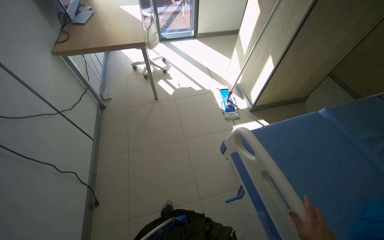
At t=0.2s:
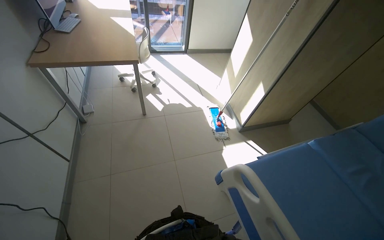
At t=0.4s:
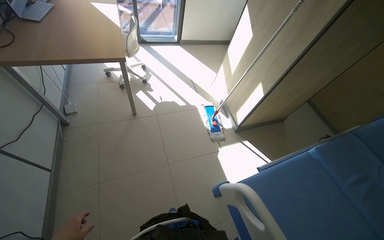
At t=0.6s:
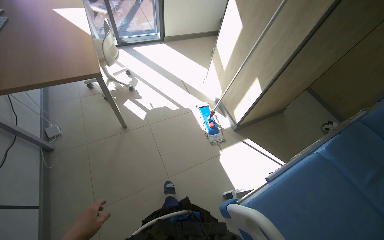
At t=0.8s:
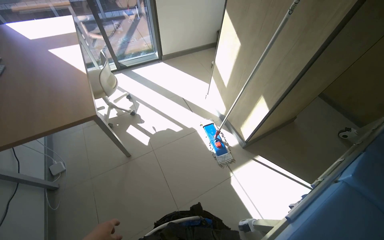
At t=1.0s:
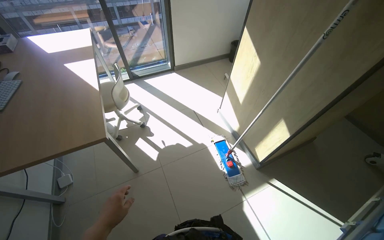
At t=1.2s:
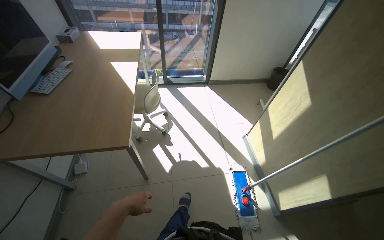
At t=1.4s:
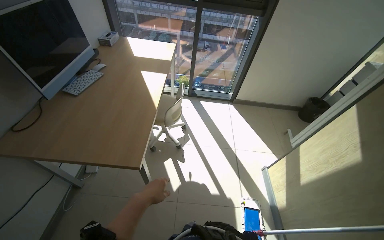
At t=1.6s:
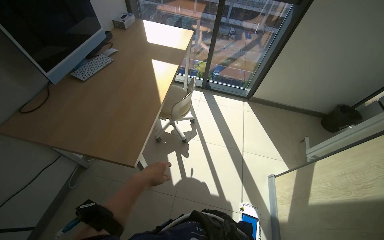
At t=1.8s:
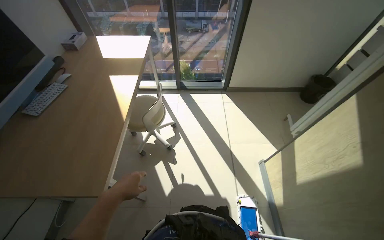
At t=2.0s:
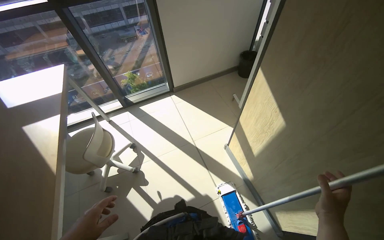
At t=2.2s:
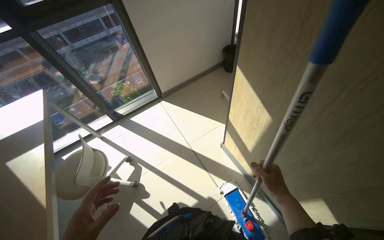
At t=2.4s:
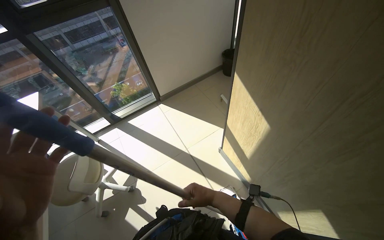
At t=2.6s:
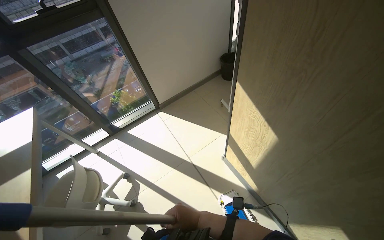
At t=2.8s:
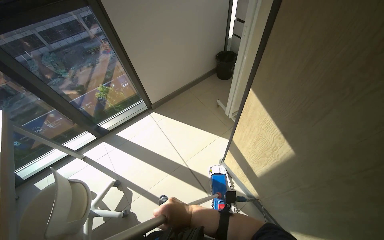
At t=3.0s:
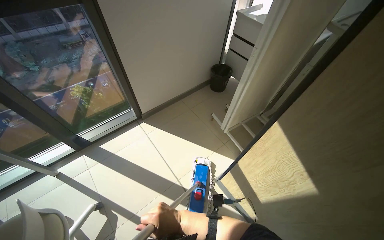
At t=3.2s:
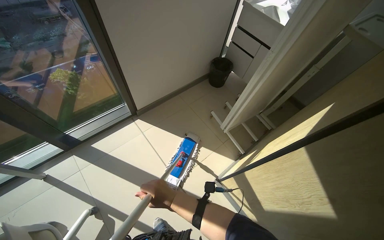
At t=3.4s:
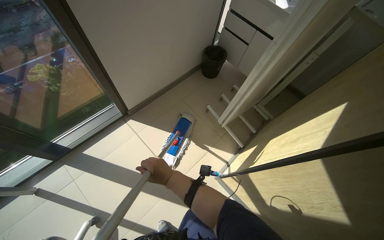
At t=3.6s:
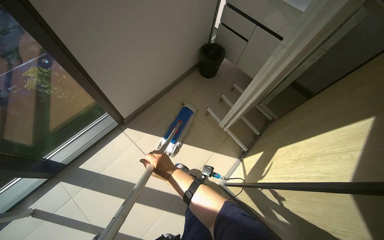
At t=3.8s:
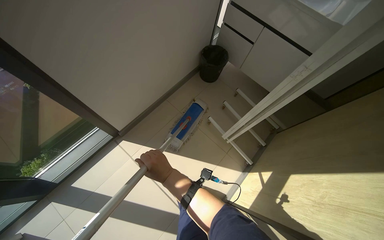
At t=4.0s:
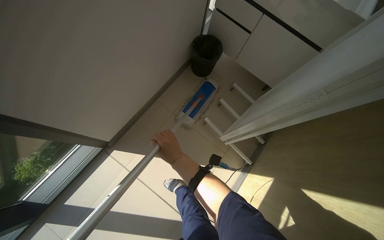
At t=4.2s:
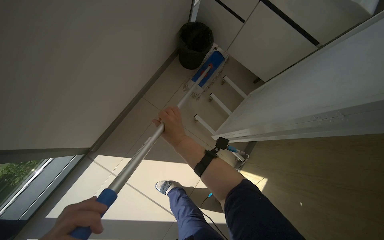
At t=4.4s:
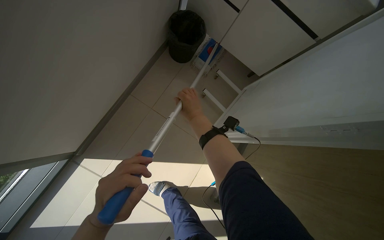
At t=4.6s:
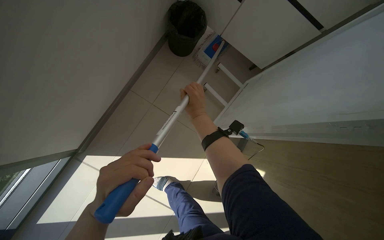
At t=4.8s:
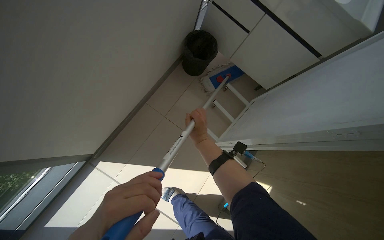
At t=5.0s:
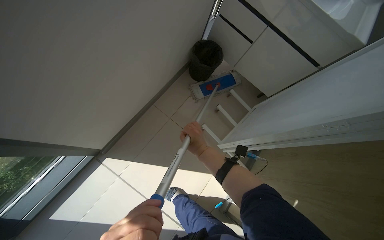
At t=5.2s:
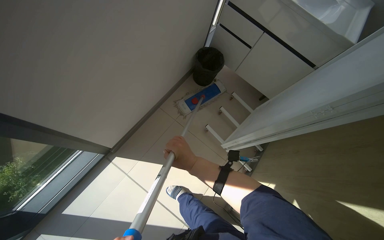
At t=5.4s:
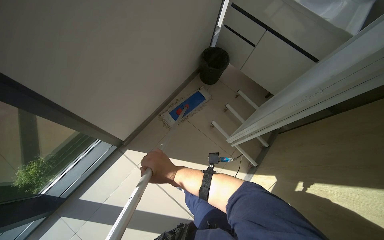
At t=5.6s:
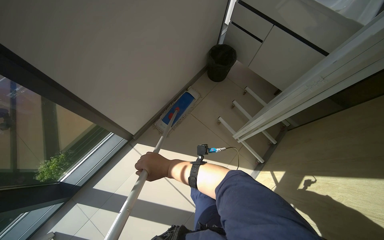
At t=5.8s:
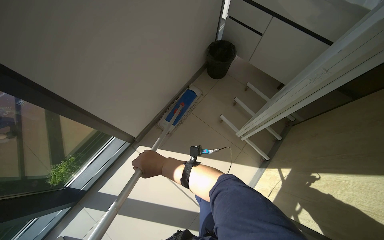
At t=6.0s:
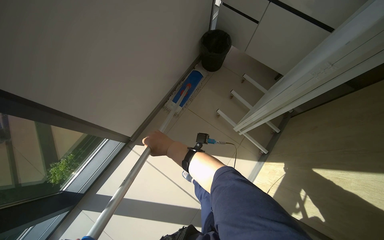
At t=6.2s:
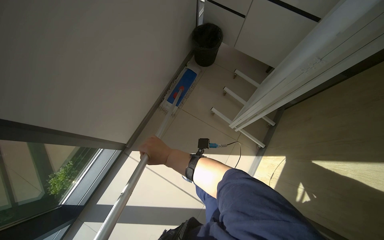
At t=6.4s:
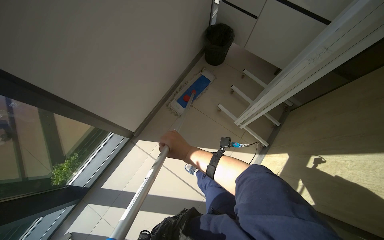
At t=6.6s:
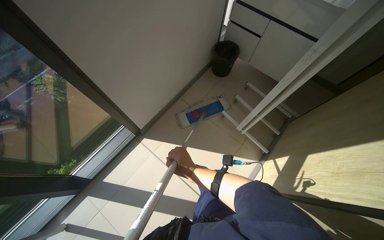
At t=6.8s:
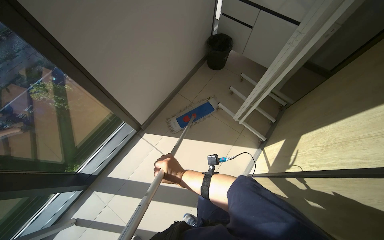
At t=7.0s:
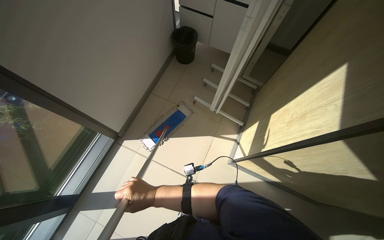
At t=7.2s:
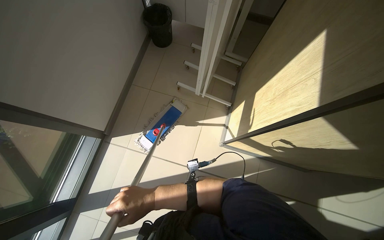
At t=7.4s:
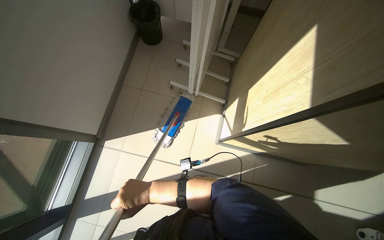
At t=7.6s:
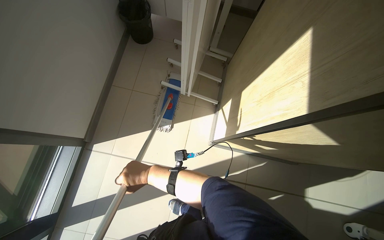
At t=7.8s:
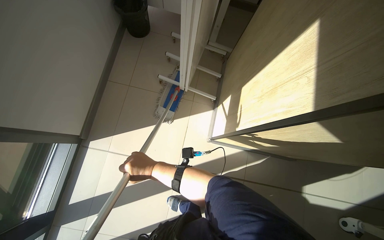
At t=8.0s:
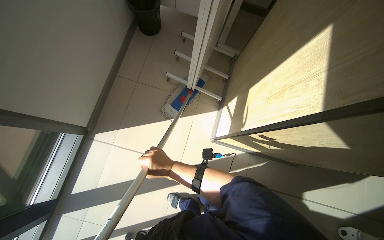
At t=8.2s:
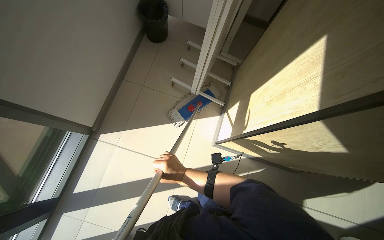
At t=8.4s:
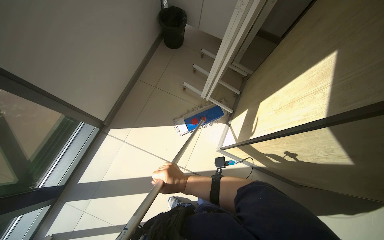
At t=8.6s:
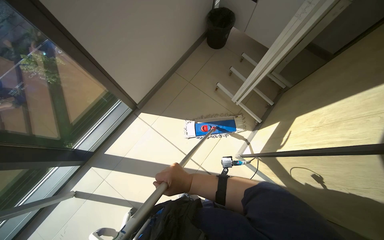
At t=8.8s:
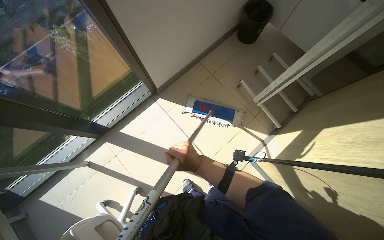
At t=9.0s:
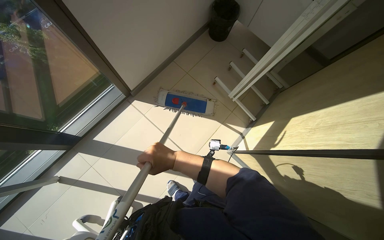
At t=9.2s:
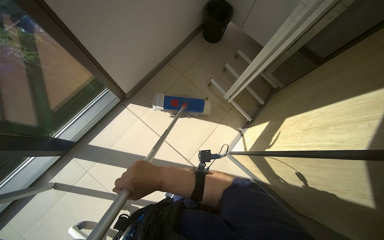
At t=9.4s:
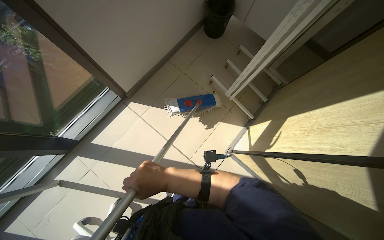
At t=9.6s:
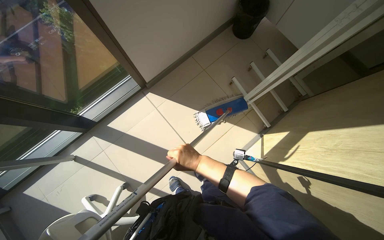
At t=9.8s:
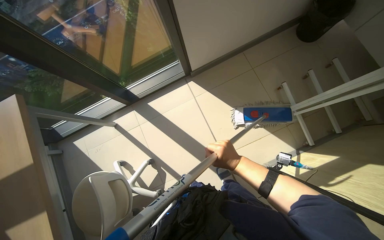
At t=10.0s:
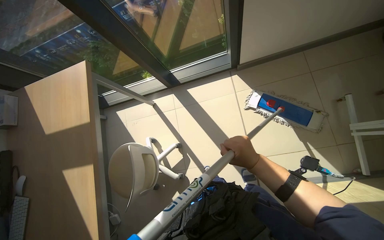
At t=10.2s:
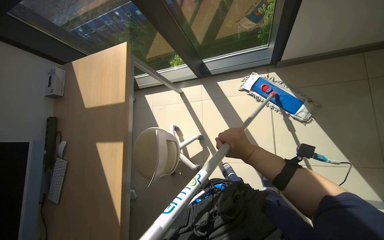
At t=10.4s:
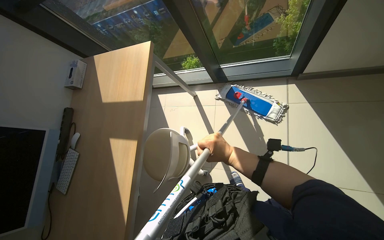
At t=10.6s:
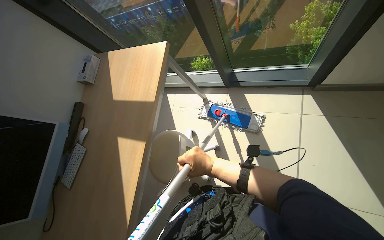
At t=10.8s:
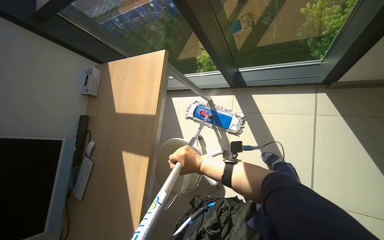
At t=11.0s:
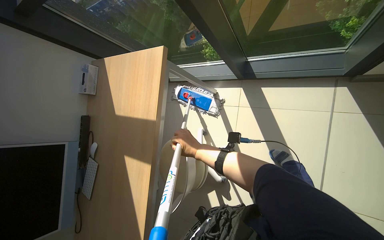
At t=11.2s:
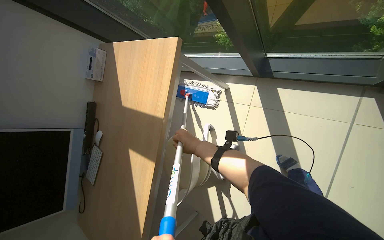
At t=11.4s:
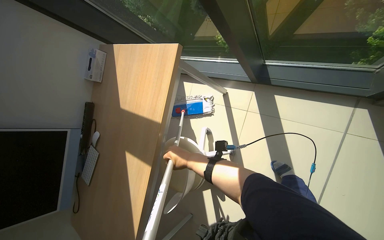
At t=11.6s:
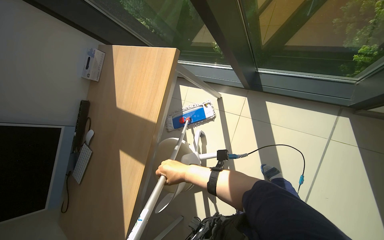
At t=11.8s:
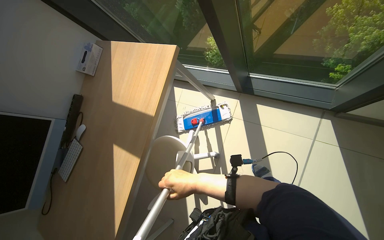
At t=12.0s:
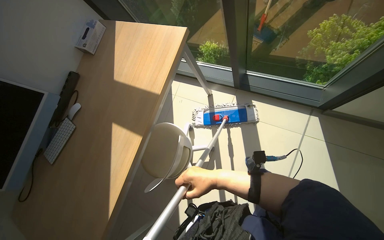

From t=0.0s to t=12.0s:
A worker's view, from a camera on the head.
Job: mopping floor.
The whole recording: Mopping the floor. The worker mops the floor of the room with a flat mop.
From t=0.0s to t=1.6s: The camera is carried roughly 1 m. The wearer's head swings about 30 degrees to the left.
From t=1.6s to t=3.0s: The wearer moves approximately 70 cm. The wearer's head swings some 50 degrees to the right.
From t=3.0s to t=4.4s: The wearer moves approximately 90 cm. The head turns to the right by approximately 20 degrees. The wearer looks about 30 degrees further downward.
From t=4.4s to t=6.0s: The right hand is displaced down the picture and to the left by roughly 25 cm.
From t=6.0s to t=7.6s: The wearer's head swings roughly 25 degrees to the right.
From t=7.6s to t=9.0s: The scene rotates clockwise by approximately 30 degrees.
From t=9.0s to t=10.4s: The head rotates approximately 60 degrees to the left.
From t=10.4s to t=12.0s: The right hand shifts some 10 cm to the left.

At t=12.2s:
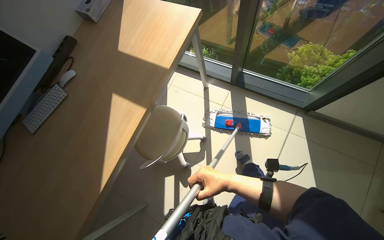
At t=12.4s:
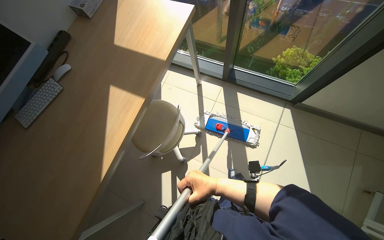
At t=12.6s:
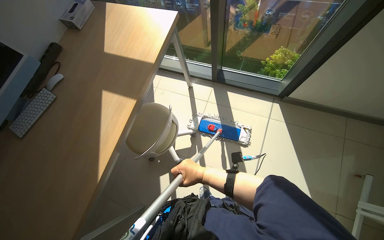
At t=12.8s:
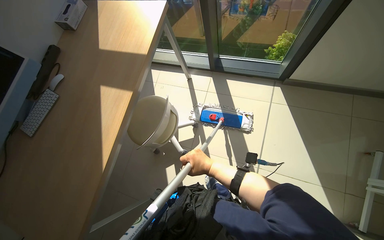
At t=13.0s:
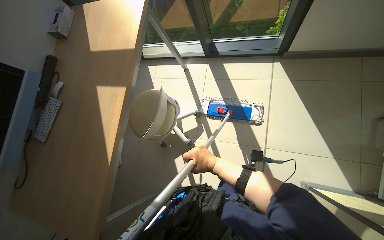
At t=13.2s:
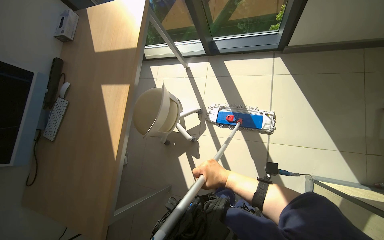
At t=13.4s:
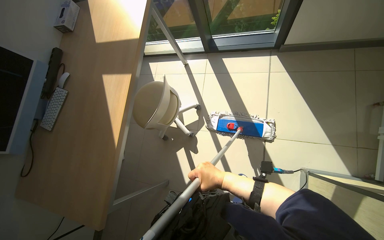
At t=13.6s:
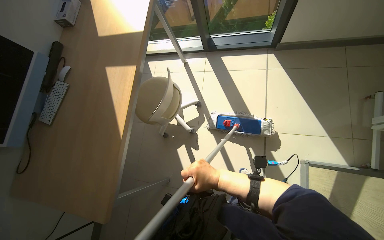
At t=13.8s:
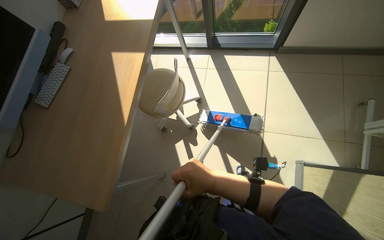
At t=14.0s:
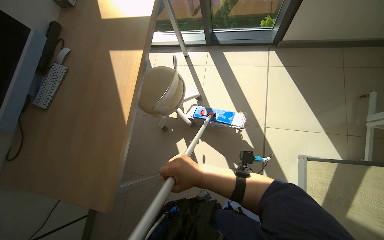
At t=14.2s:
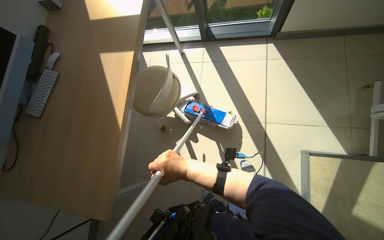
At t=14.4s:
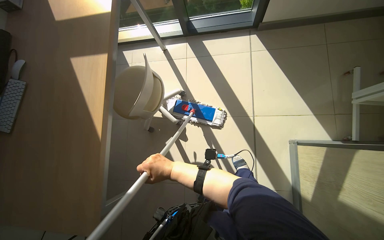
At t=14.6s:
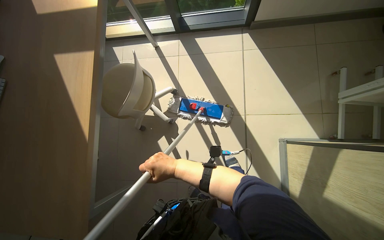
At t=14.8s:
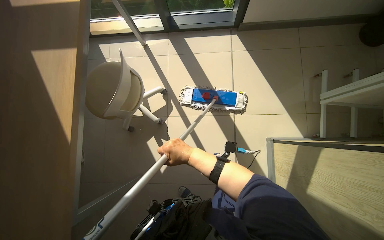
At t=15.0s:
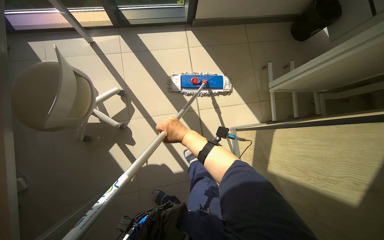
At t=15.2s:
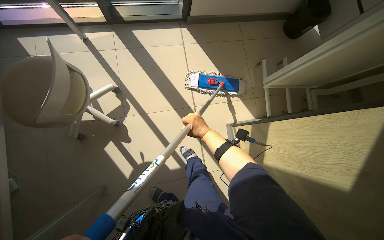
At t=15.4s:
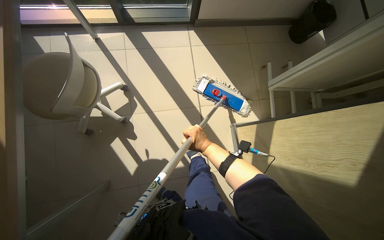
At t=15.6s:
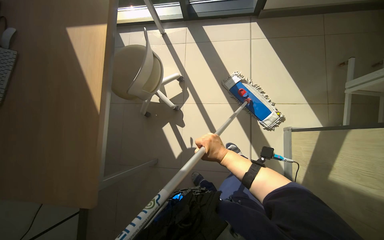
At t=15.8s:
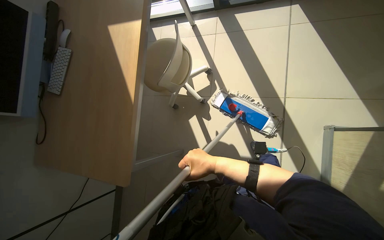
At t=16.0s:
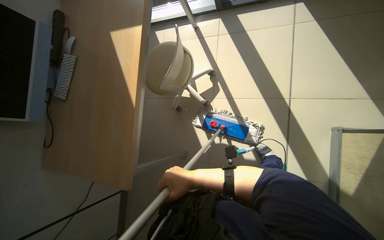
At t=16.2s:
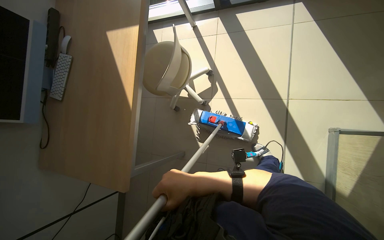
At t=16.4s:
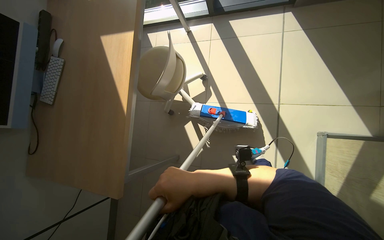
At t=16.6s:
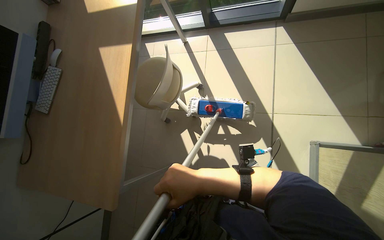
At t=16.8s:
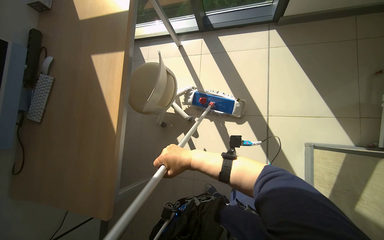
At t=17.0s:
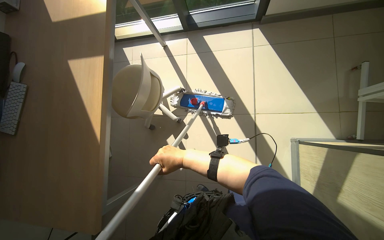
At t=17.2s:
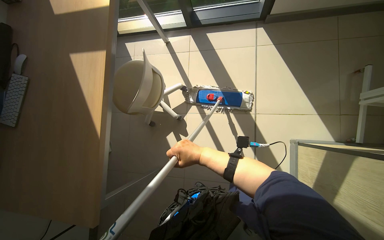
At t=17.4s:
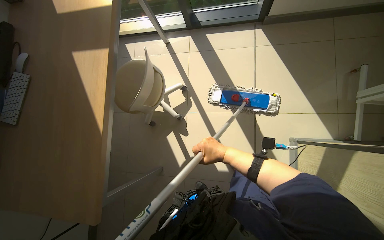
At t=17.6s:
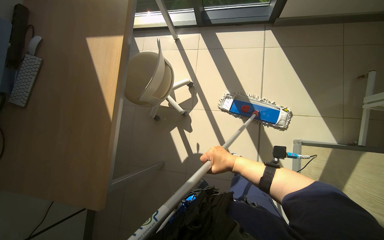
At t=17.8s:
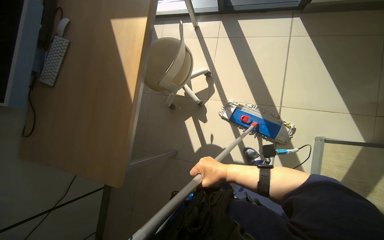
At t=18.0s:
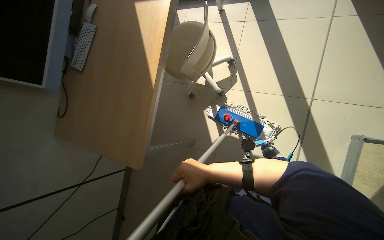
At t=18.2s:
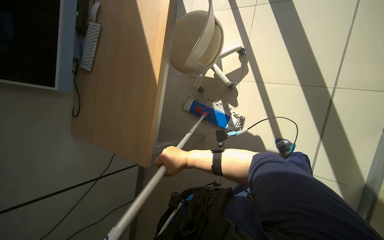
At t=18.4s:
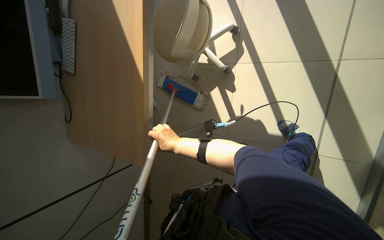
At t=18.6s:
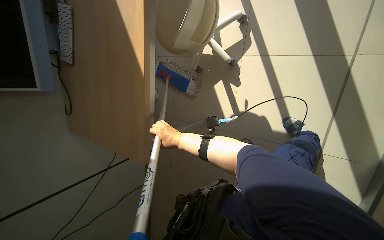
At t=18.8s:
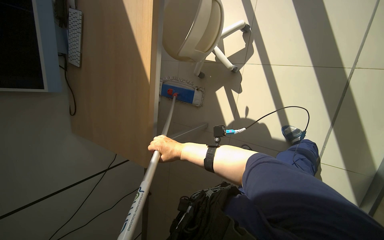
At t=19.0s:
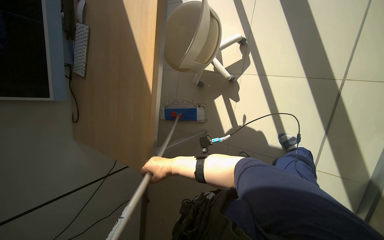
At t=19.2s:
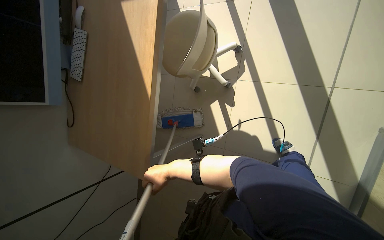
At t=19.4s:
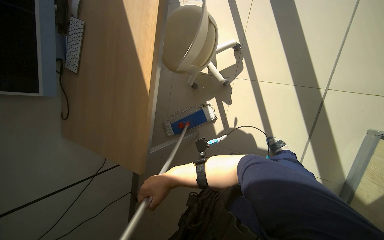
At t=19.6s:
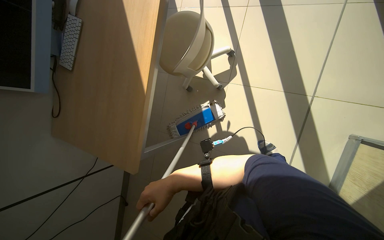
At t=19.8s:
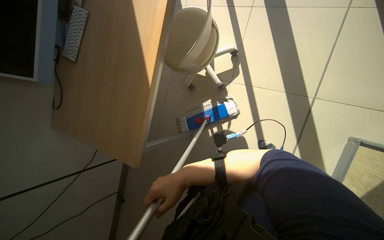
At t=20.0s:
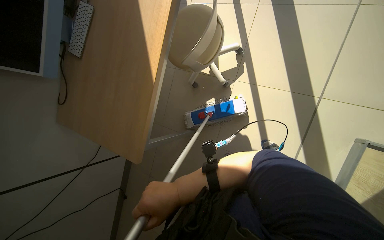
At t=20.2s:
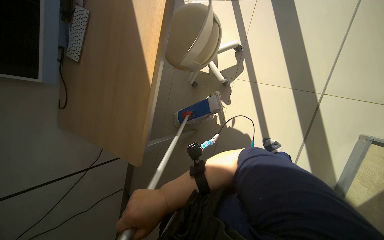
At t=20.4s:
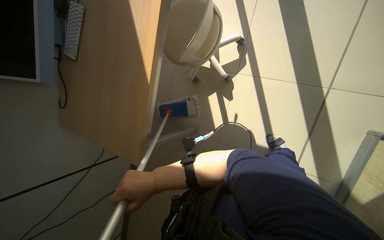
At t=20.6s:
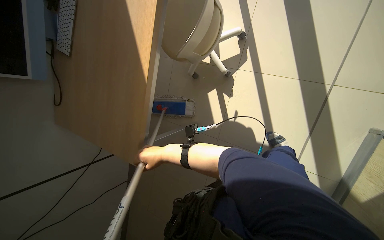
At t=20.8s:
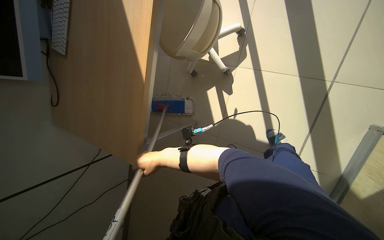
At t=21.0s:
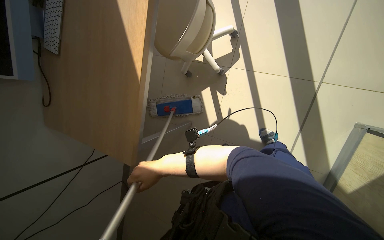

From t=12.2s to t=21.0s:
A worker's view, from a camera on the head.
Job: mopping floor.
The whole recording: Mopping the floor. The worker mops the floor of the room with a flat mop.
From t=12.2s to t=13.6s: The camera is carried some 40 cm.
From t=13.6s to t=15.2s: The wearer looks roughly 30 degrees further to the right. The right hand heads farther from the camera, covering some 15 cm.
From t=15.2s to t=16.6s: The wearer's head swings about 30 degrees to the left.
From t=16.6s to t=18.0s: The right hand goes to the right and returns, roughly 15 cm each way.
From t=19.6s to t=21.0s: The right hand shifts about 10 cm farther from the camera.
